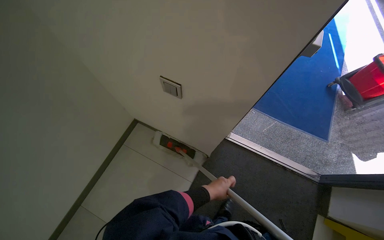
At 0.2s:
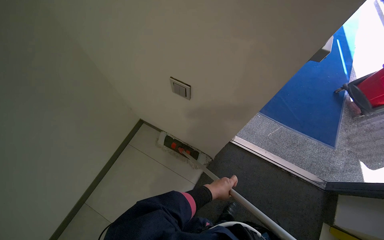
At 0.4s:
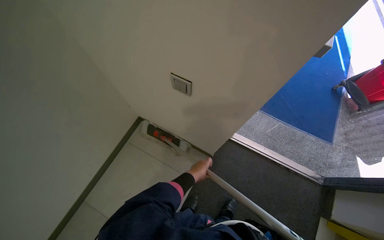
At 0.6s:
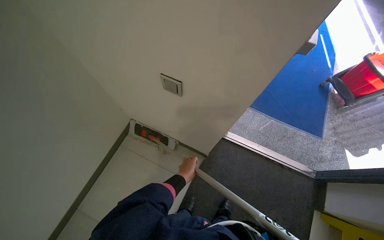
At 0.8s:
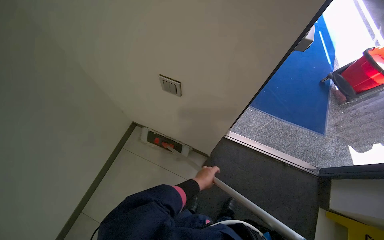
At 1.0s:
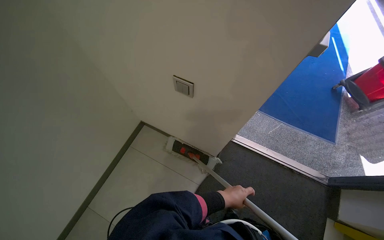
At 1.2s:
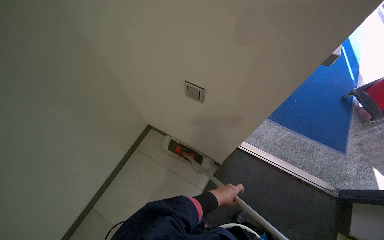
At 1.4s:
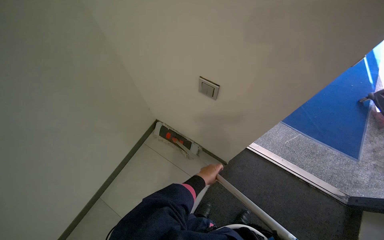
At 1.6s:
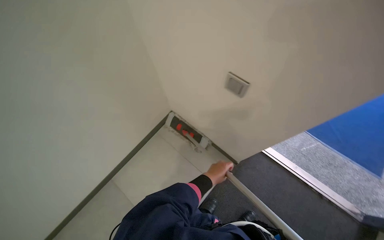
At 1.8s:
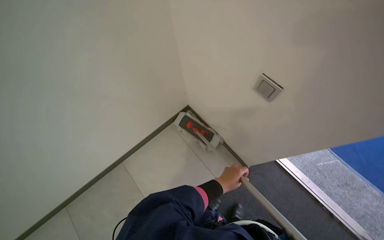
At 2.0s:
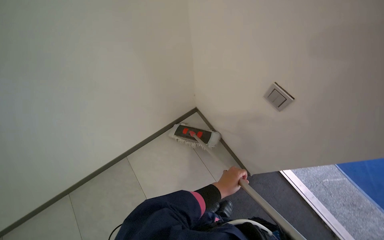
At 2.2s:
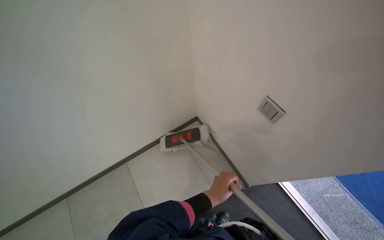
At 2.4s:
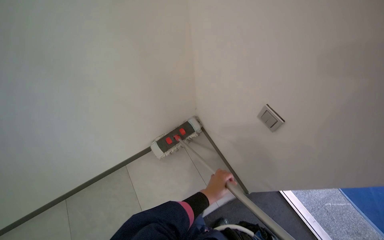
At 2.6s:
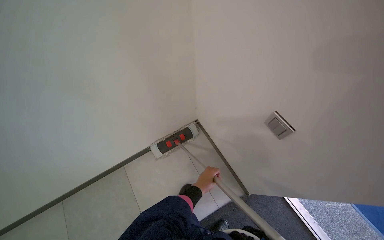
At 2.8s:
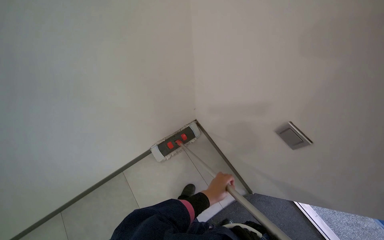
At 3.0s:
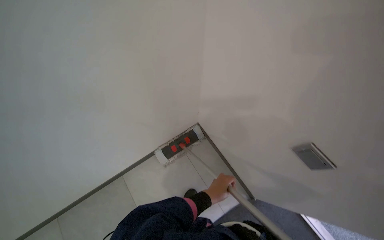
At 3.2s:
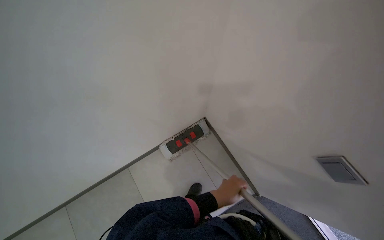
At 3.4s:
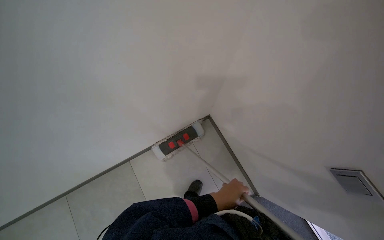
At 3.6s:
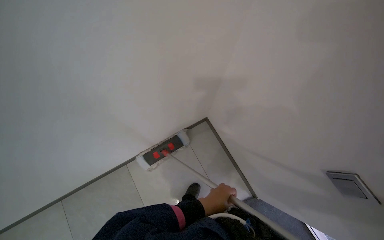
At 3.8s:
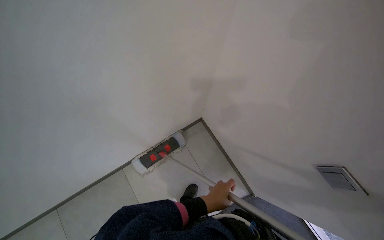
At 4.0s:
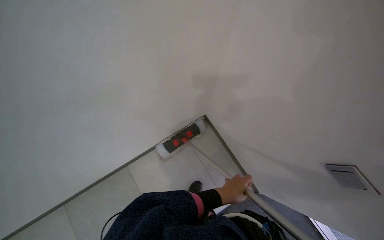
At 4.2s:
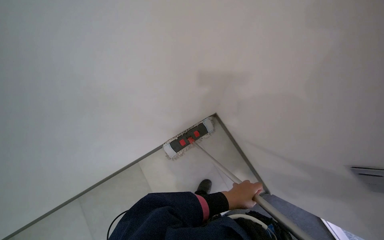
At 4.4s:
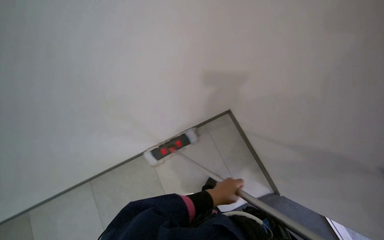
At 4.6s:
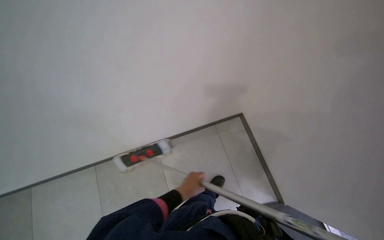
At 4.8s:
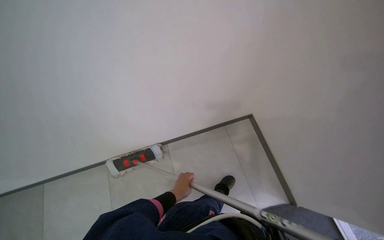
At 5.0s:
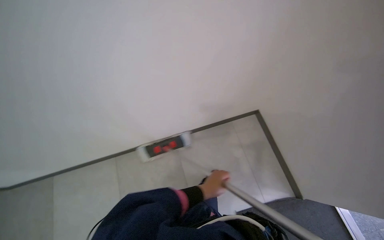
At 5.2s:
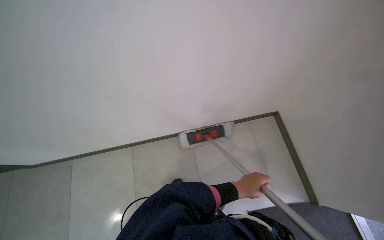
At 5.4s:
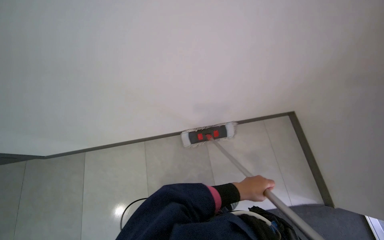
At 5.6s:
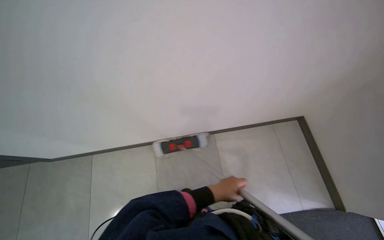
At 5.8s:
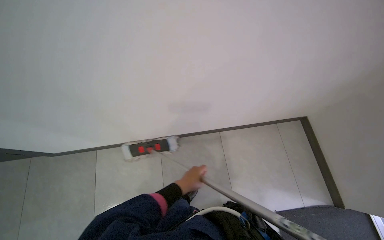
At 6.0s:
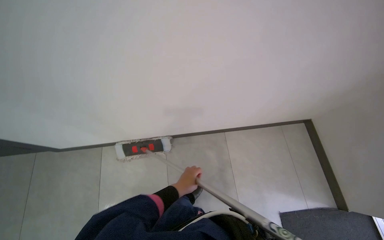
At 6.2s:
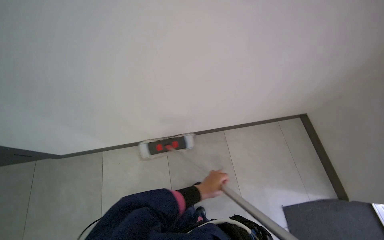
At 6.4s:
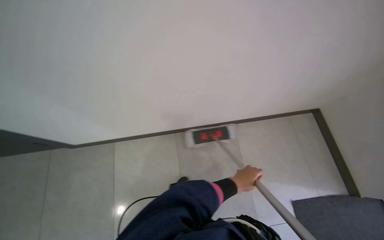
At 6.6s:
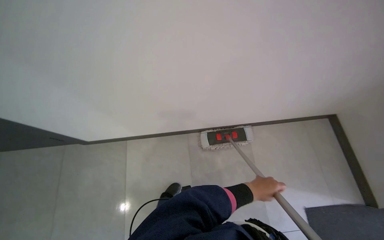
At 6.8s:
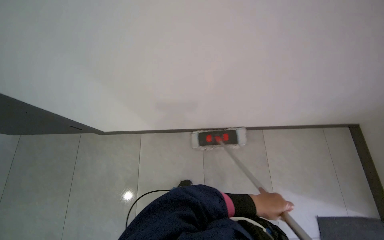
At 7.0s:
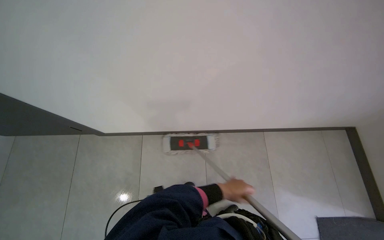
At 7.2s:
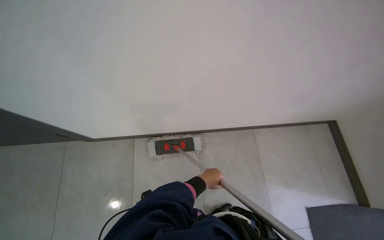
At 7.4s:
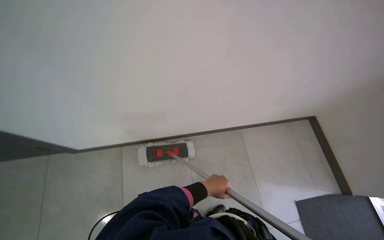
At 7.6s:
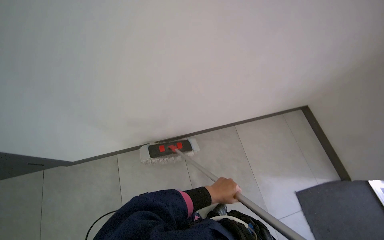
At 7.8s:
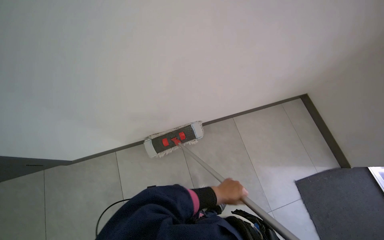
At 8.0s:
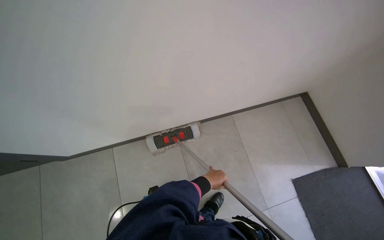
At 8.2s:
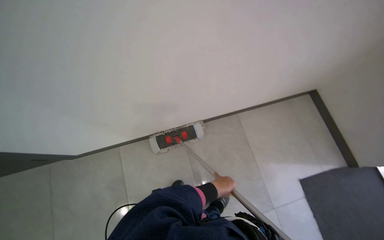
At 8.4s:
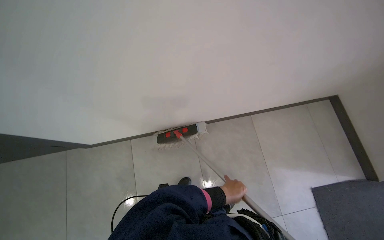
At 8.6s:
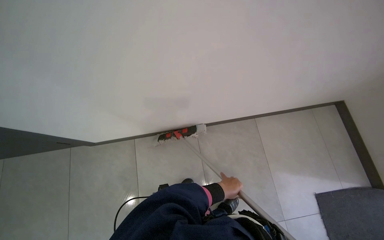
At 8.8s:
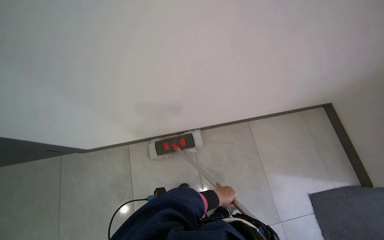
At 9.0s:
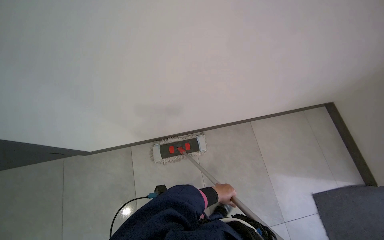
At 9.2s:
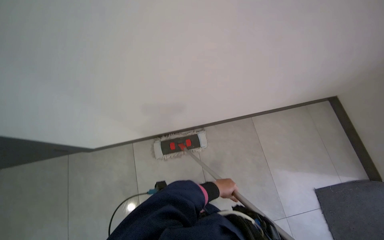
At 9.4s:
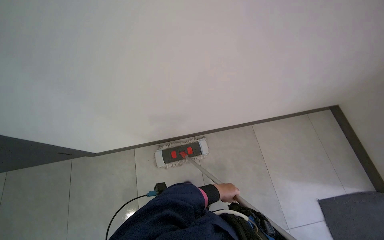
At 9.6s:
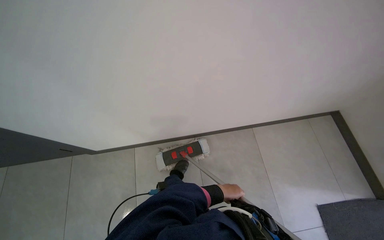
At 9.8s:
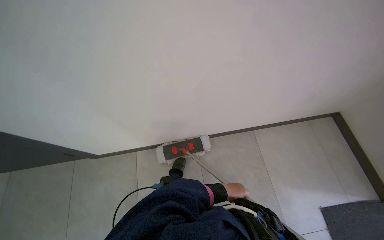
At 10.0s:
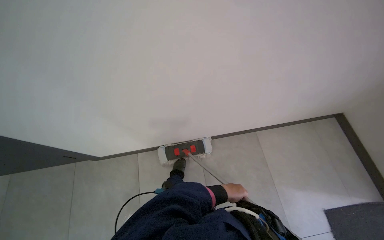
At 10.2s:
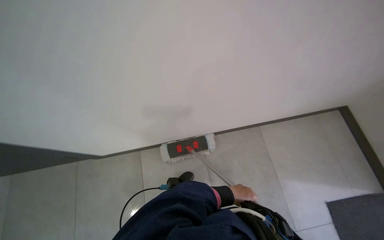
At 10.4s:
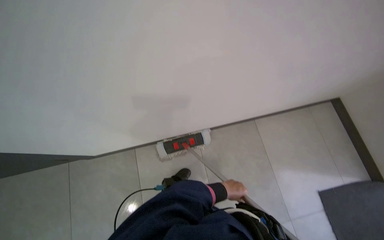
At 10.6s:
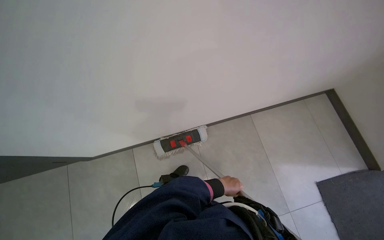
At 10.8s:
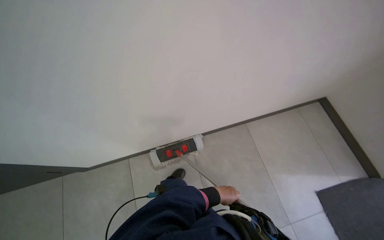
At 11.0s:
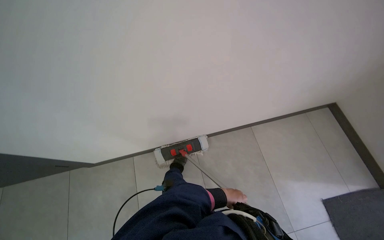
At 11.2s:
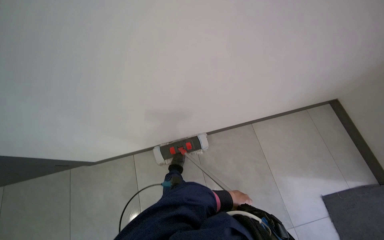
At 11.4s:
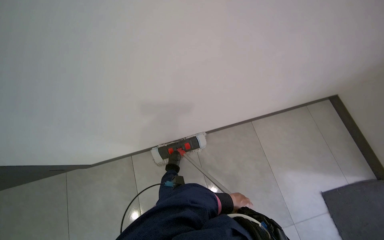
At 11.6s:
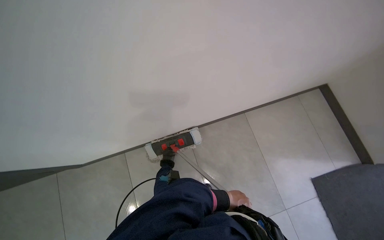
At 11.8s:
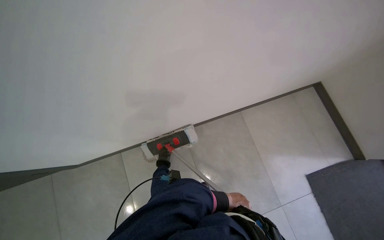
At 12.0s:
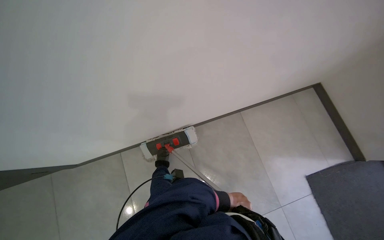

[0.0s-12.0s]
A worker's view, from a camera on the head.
Job: mopping floor.
The whole recording: Mopping tiled floor. The worker mops the tiled floor with a flat mop, moving it back and forth.
0.0s to 1.6s: The left hand swings left and right, some 15 cm each way, with 2 reversals.
7.6s to 9.0s: The left hand swings nearer and farther, roughly 10 cm each way, with 2 reversals.
10.4s to 12.0s: The left hand heads down the picture and farther from the camera, covering approximately 15 cm.

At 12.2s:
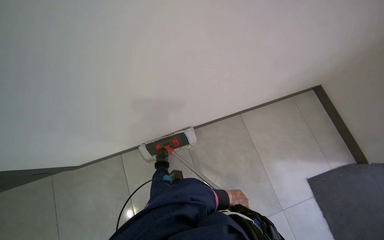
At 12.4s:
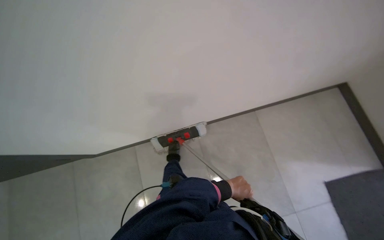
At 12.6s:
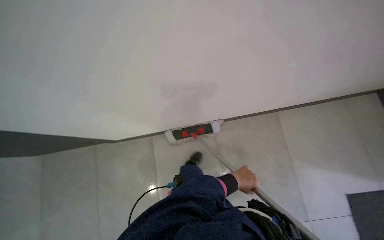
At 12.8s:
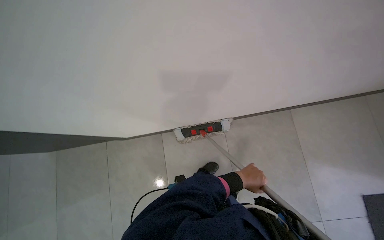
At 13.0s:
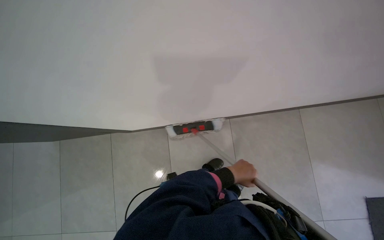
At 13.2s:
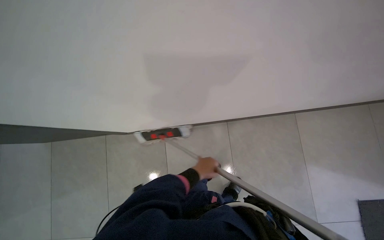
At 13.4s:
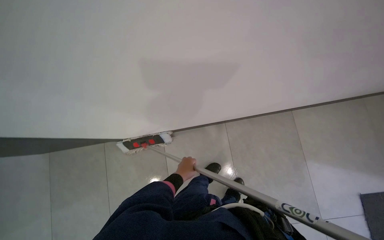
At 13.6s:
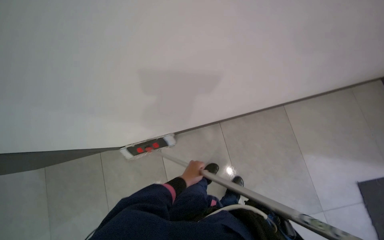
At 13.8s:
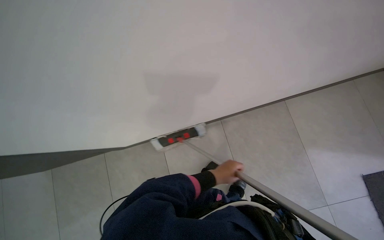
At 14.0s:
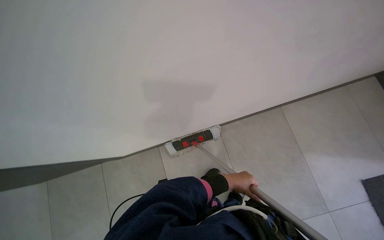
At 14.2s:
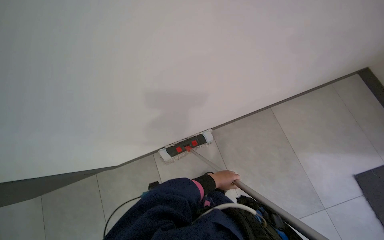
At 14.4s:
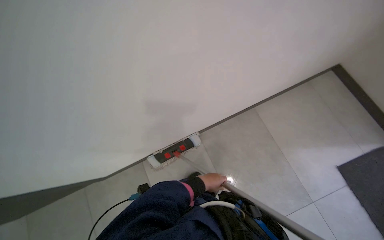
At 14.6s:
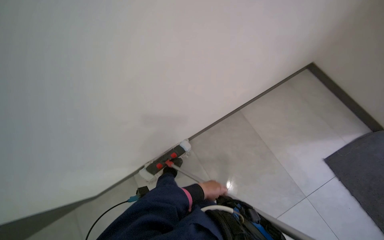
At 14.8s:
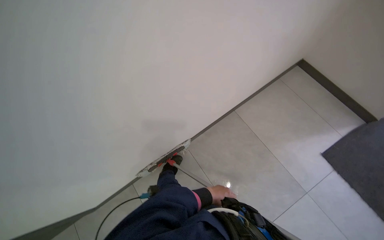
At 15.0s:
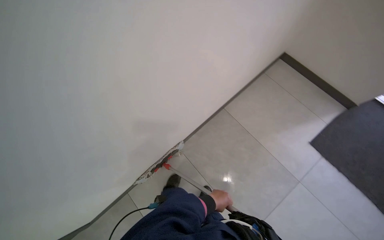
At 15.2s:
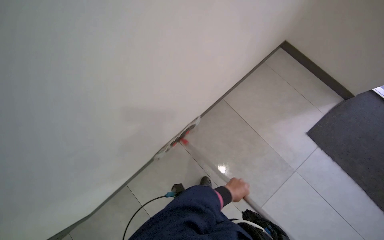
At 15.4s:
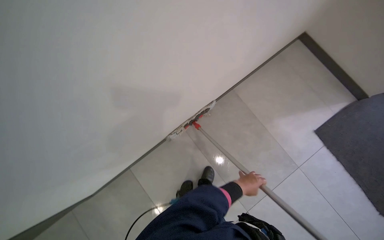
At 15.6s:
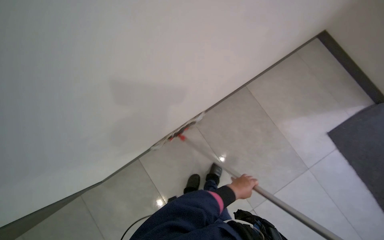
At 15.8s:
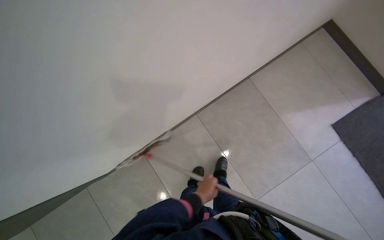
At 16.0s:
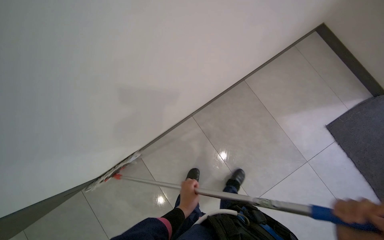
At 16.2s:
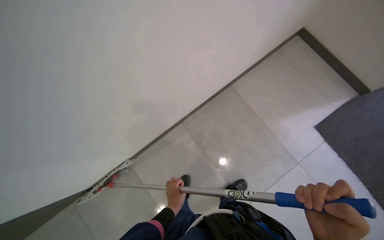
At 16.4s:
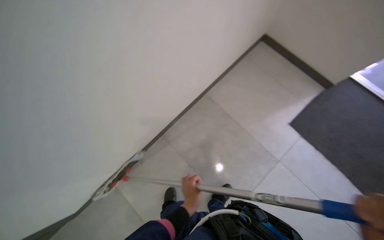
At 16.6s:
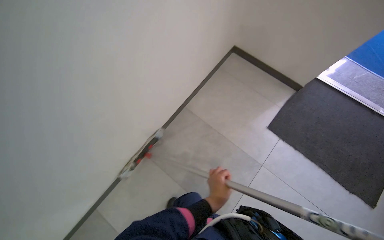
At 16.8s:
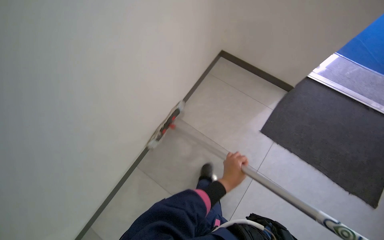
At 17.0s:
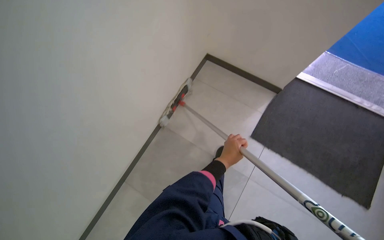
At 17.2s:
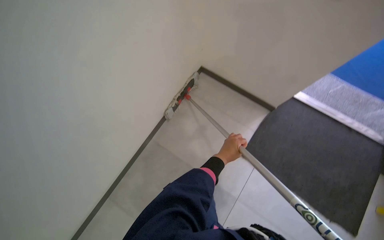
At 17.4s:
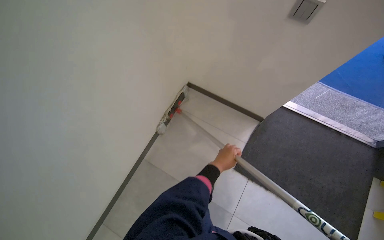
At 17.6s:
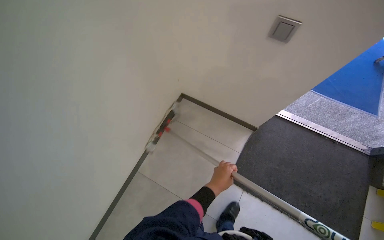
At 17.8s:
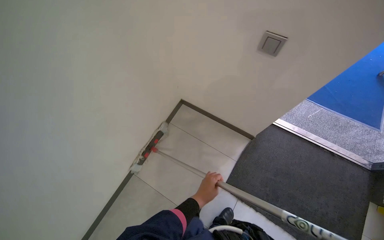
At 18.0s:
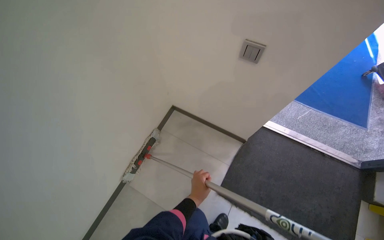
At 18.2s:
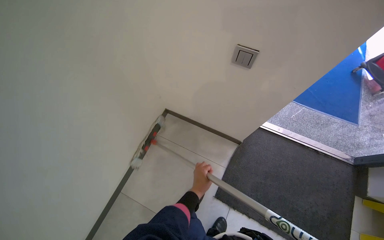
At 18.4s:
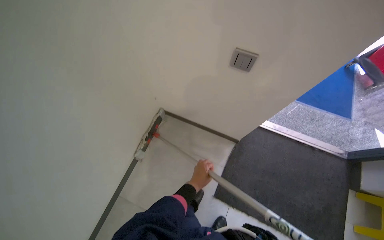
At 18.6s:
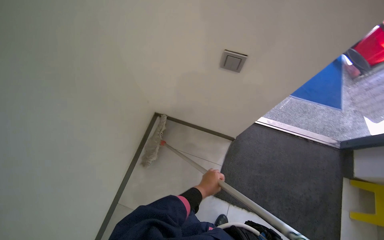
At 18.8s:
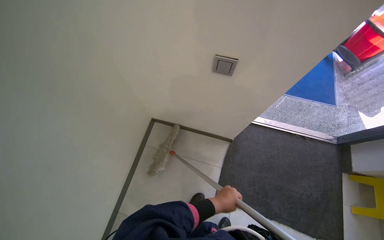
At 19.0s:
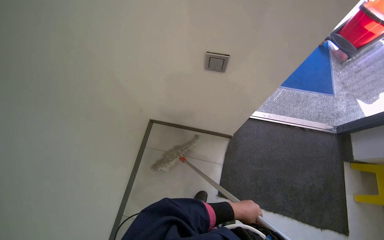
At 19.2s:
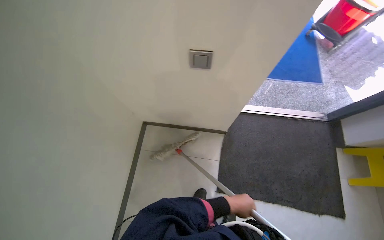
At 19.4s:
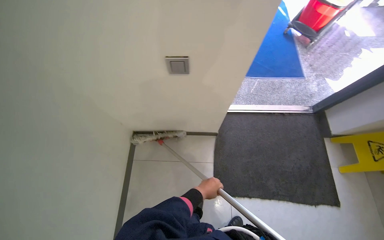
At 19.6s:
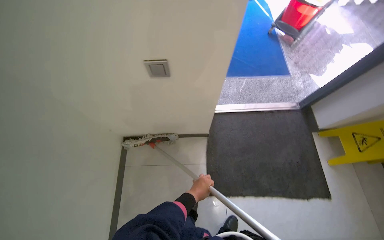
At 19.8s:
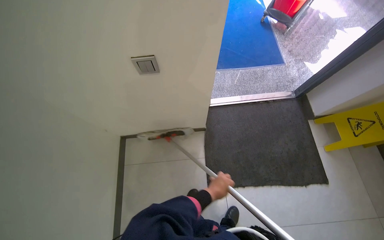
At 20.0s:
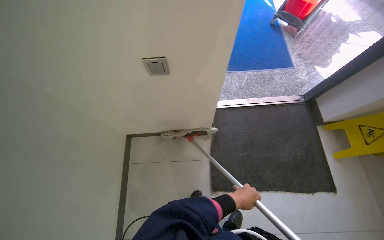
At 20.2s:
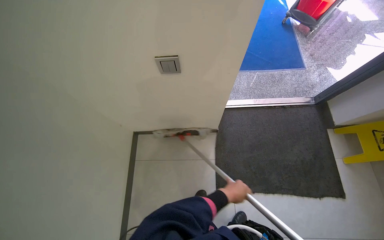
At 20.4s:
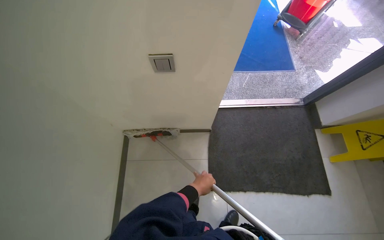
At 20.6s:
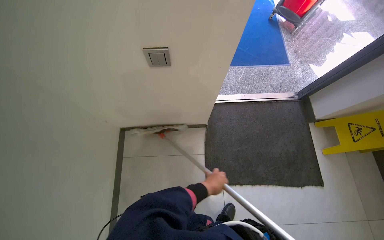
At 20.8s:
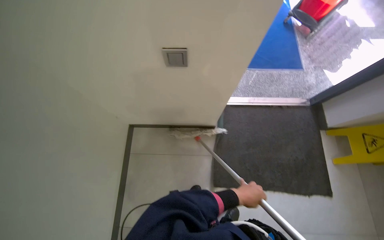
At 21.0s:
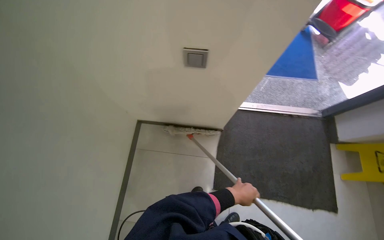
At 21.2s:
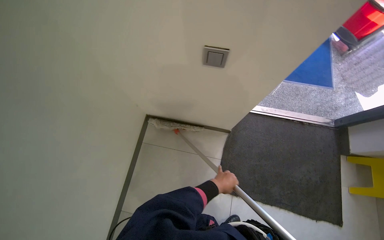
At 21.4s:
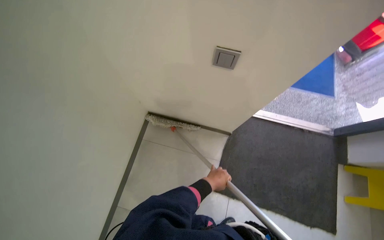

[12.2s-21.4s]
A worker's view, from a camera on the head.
Job: mopping floor.
The whole recording: Mopping tiled floor. The worker mops the tiled floor with a flat mop, moving it back and forth.
12.2s to 13.8s: The left hand goes some 30 cm to the left and up the picture.
13.8s to 15.2s: The head rotates about 25 degrees to the right.
15.2s to 16.8s: The head travels to the right, some 40 cm.
16.8s to 18.4s: The wearer moves about 70 cm.
18.4s to 19.8s: The scene turns approximately 30 degrees counterclockwise in the picture. The left hand reaches roughly 15 cm to the right, then returns.
19.8s to 21.4s: The left hand goes left and right, about 15 cm each way, reversing 2 times.
